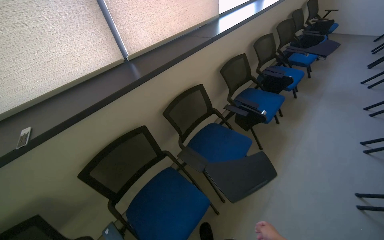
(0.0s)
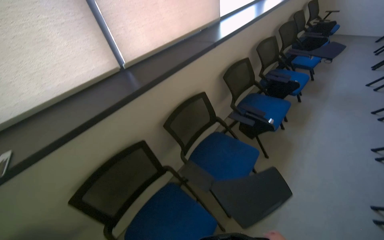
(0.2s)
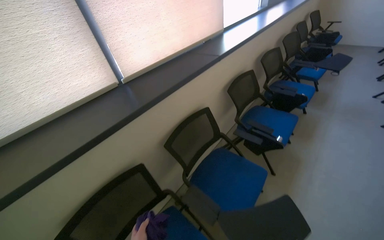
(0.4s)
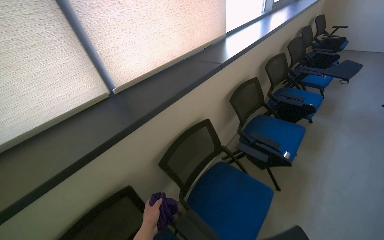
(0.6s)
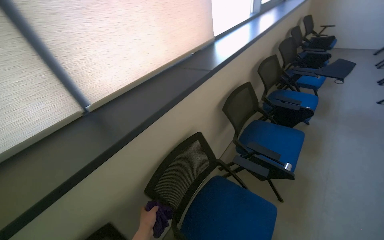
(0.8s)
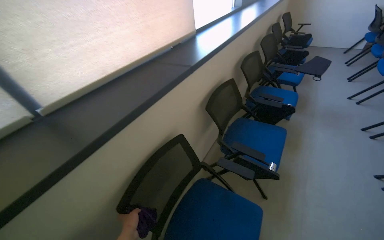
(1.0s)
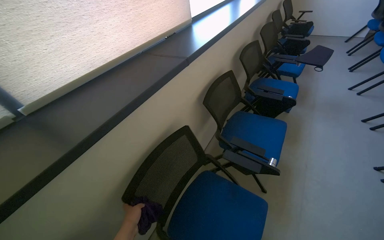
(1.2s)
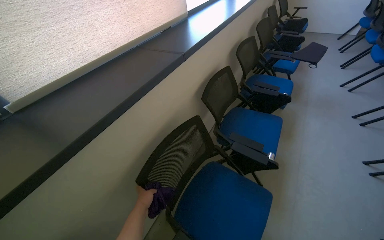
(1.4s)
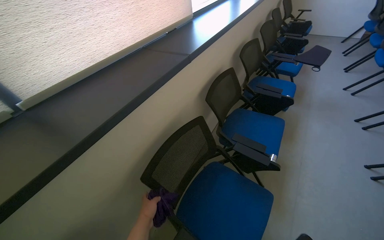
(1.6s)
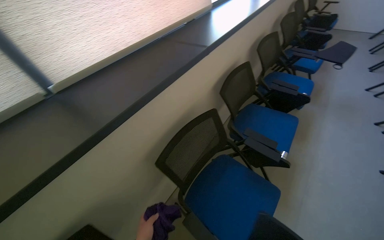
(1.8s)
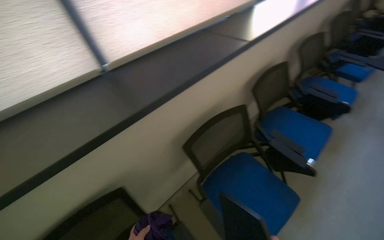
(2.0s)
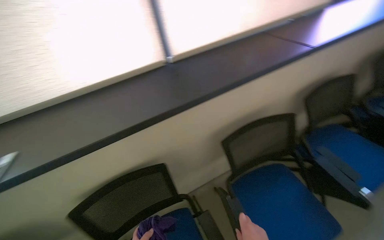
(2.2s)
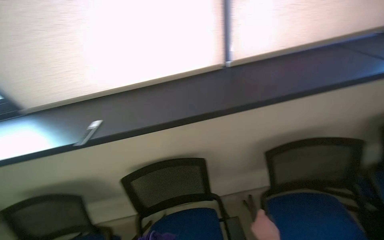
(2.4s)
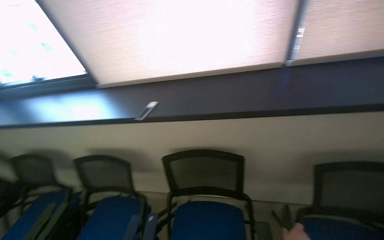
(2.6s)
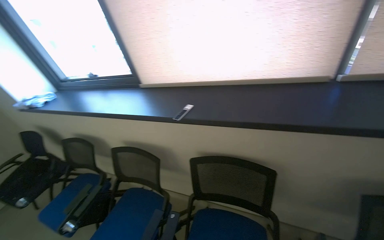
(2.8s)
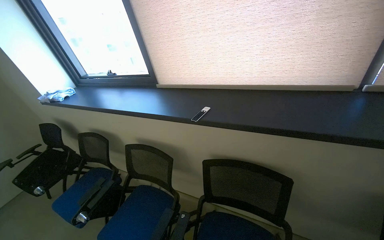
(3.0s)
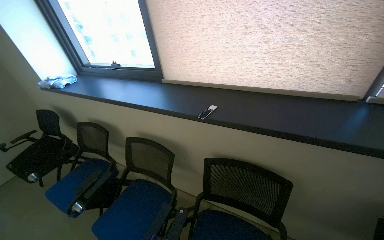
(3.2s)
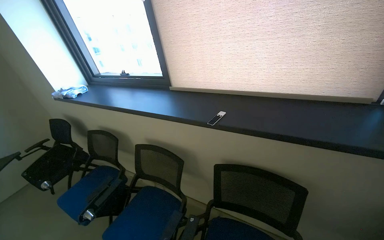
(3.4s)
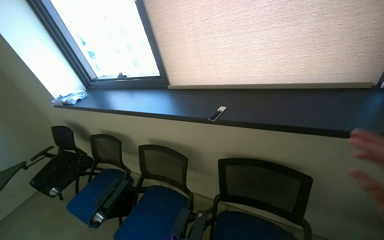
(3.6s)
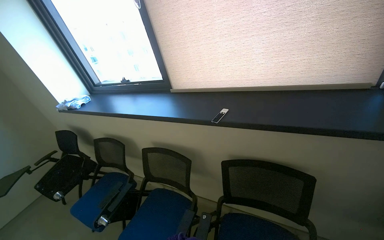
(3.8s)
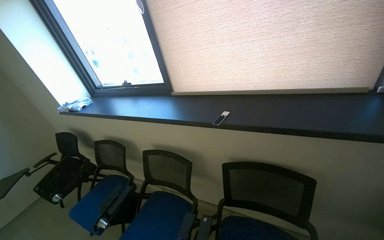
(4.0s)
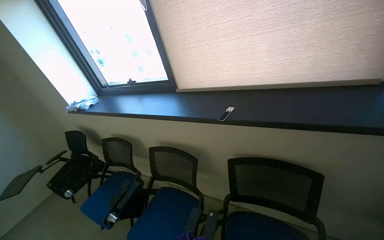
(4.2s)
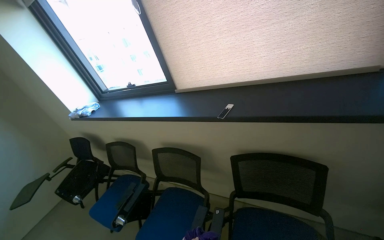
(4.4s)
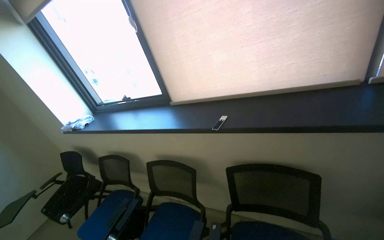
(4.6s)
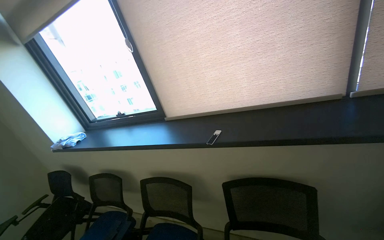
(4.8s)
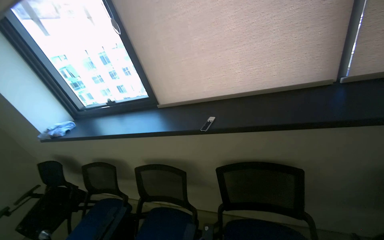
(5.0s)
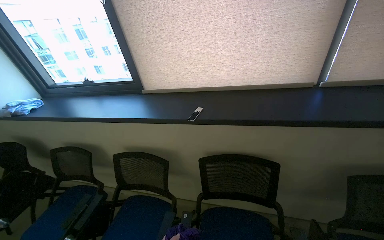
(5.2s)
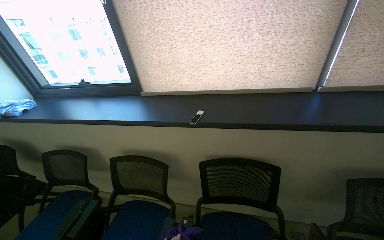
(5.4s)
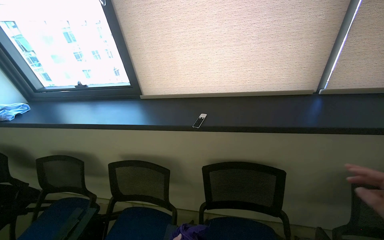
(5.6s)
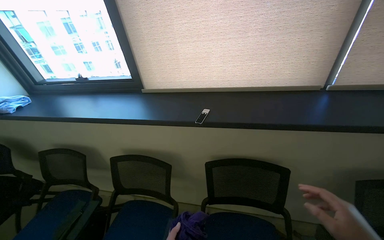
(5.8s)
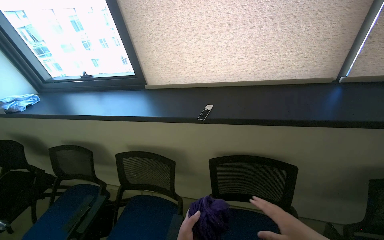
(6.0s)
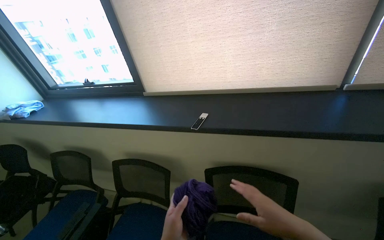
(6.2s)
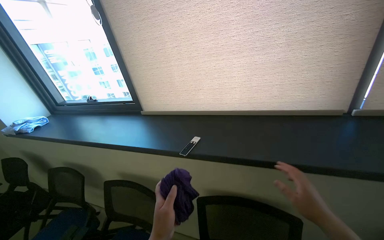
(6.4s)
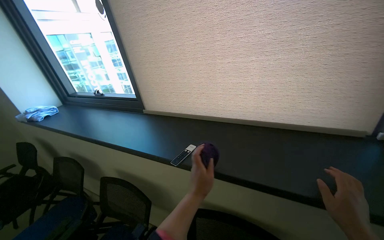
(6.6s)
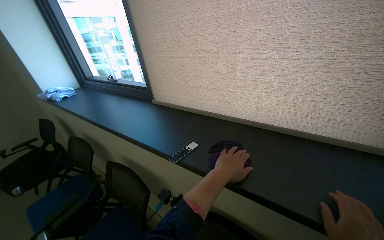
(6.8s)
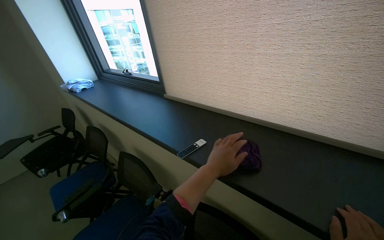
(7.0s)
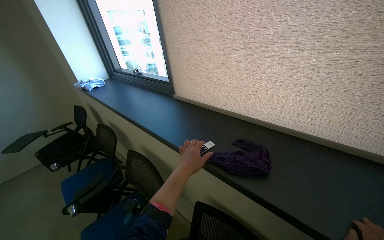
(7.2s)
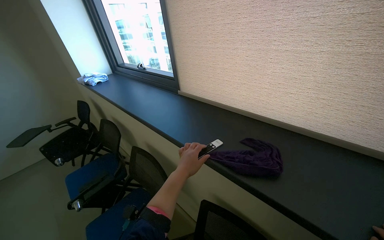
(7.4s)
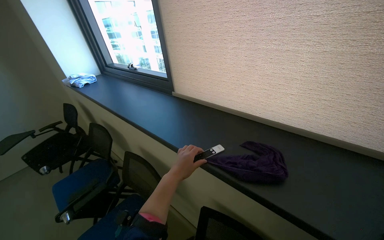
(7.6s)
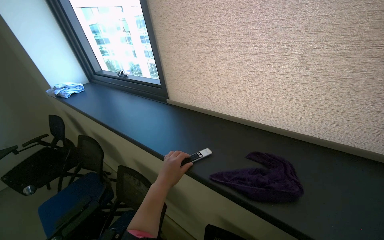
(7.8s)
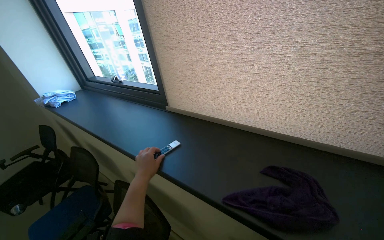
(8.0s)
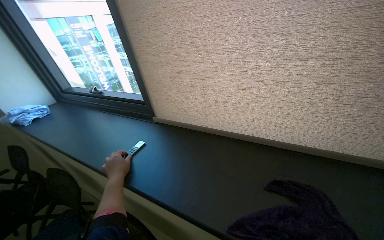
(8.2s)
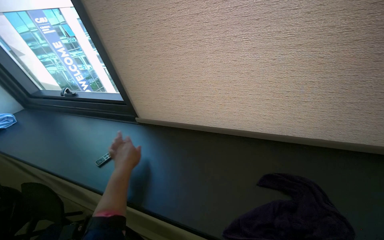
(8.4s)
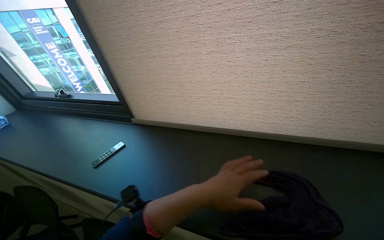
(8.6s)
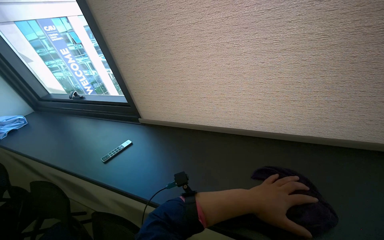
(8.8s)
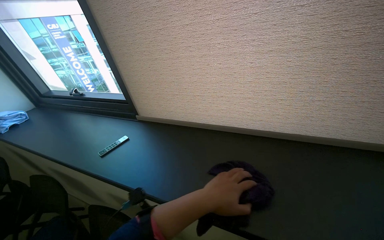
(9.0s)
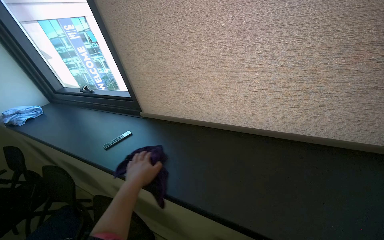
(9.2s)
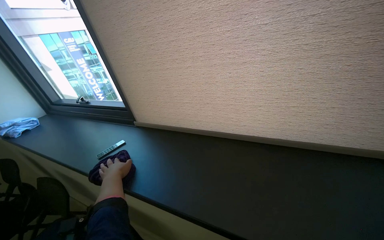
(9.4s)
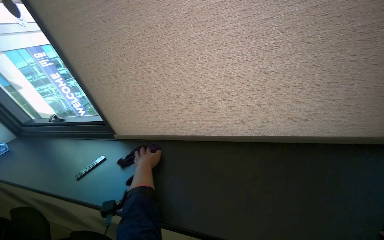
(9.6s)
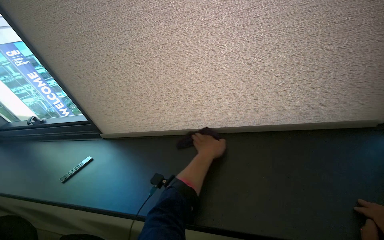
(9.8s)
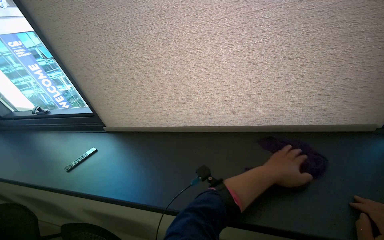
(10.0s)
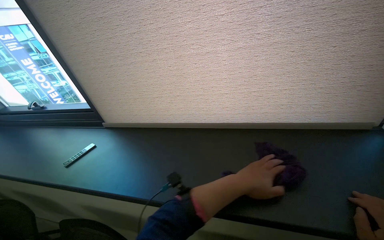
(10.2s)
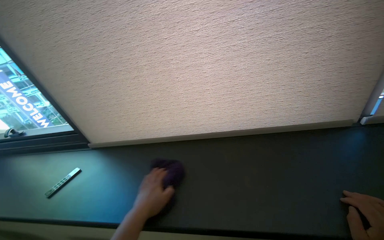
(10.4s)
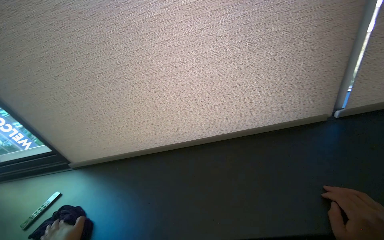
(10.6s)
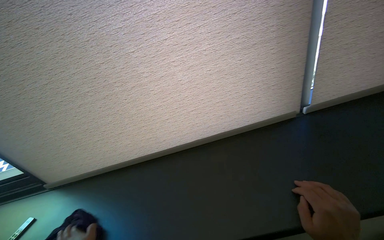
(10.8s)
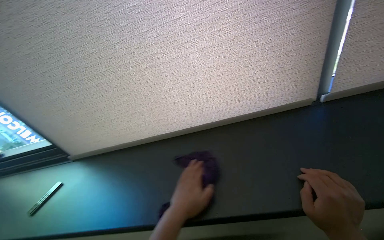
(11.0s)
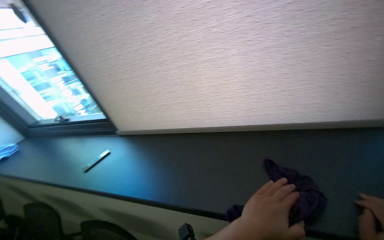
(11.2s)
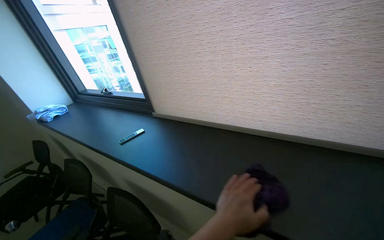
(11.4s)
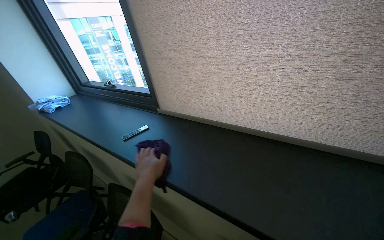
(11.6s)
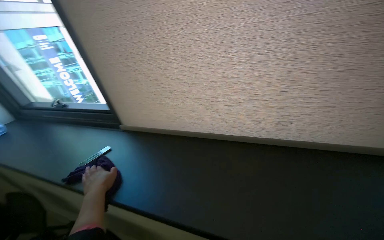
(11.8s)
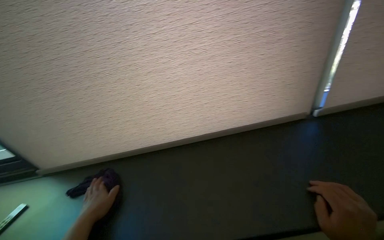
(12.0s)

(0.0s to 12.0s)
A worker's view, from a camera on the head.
Job: wiping surfaces.
The whole recording: Wiping window sill. The worker wipes the window sill and frame with a purple cloth.
0.0s - 1.6s: The head travels about 60 cm.
1.6s - 3.0s: The camera travels roughly 40 cm. The head turns to the left by approximately 80 degrees.
6.0s - 7.6s: The head turns to the left by some 25 degrees.
7.6s - 9.0s: The wearer's head swings roughly 15 degrees to the right.

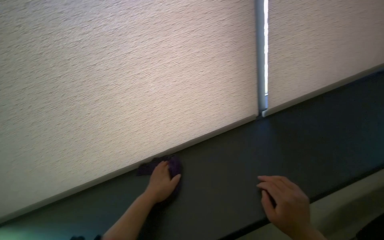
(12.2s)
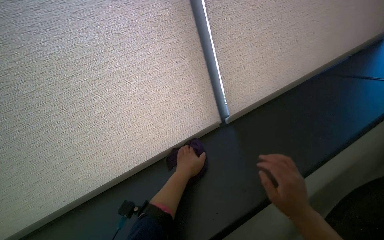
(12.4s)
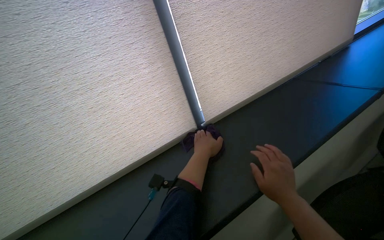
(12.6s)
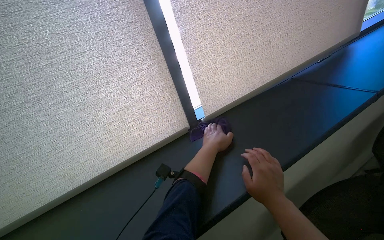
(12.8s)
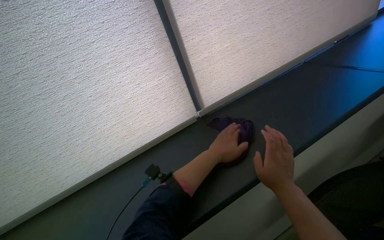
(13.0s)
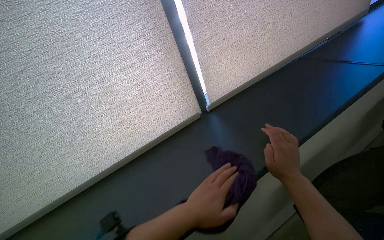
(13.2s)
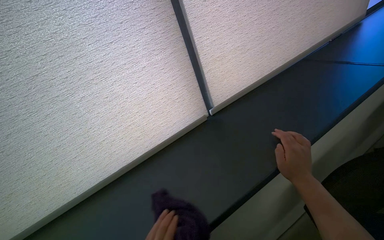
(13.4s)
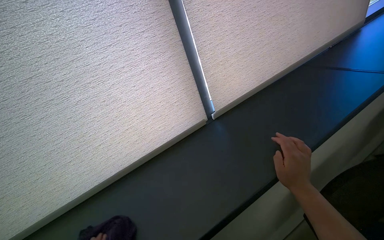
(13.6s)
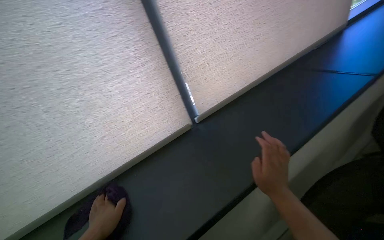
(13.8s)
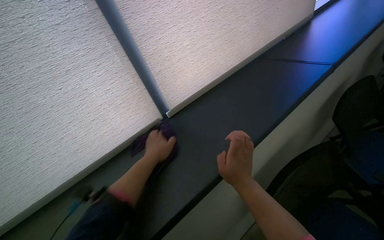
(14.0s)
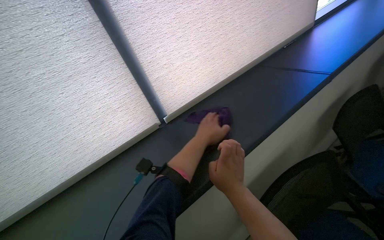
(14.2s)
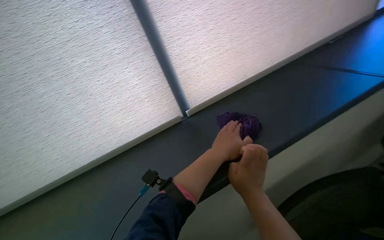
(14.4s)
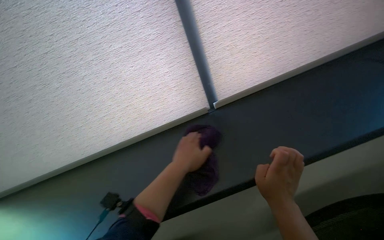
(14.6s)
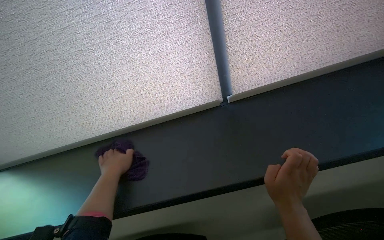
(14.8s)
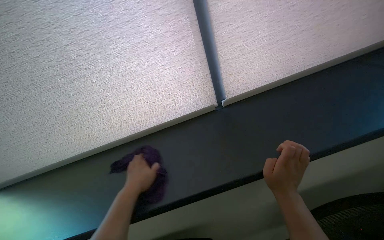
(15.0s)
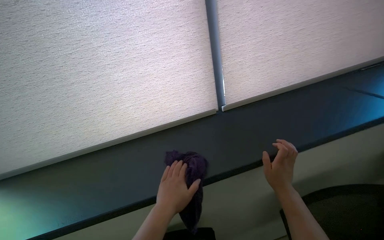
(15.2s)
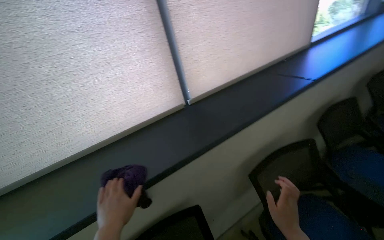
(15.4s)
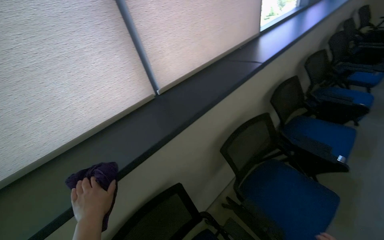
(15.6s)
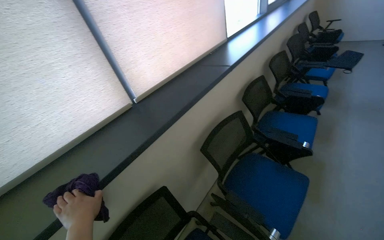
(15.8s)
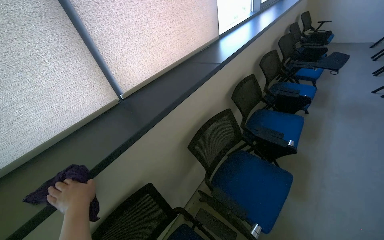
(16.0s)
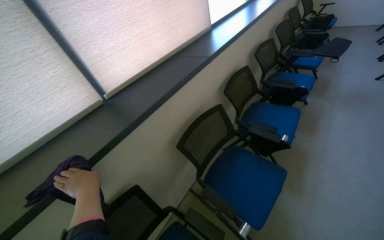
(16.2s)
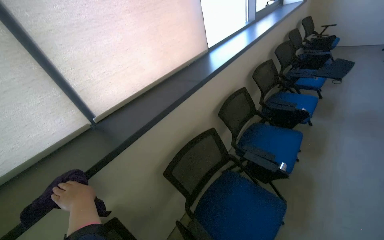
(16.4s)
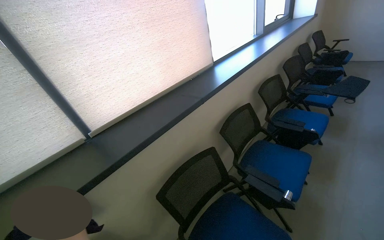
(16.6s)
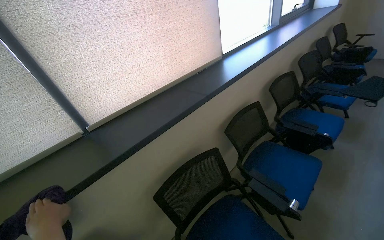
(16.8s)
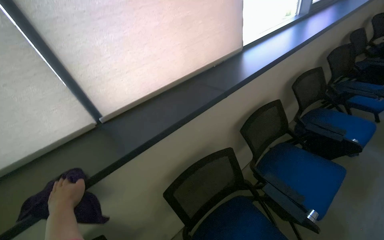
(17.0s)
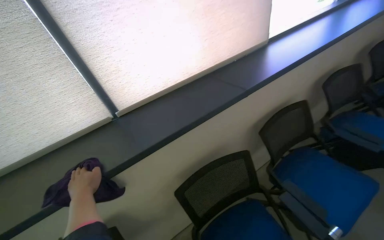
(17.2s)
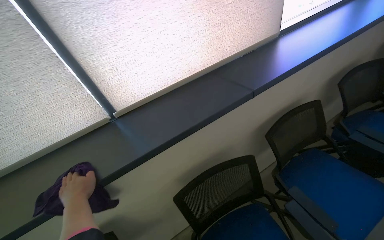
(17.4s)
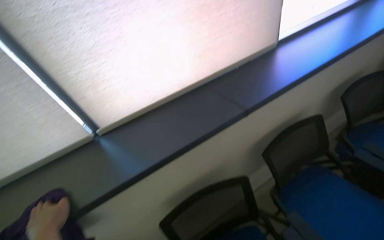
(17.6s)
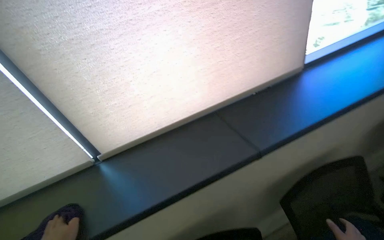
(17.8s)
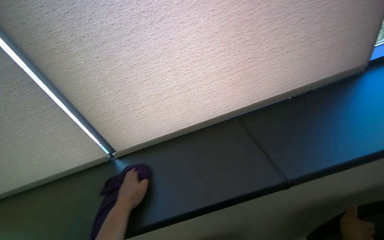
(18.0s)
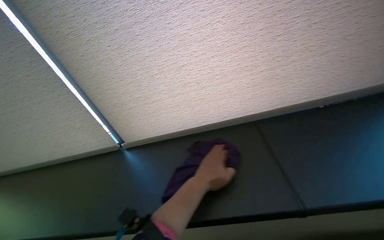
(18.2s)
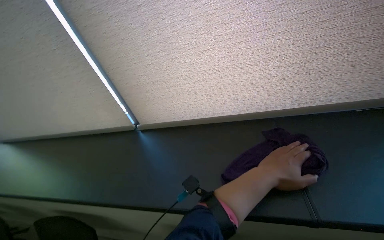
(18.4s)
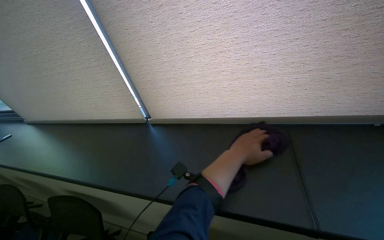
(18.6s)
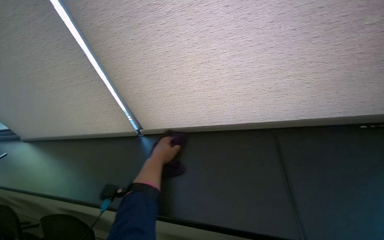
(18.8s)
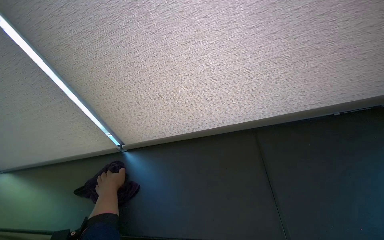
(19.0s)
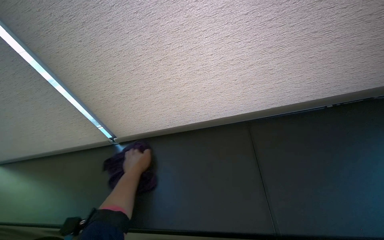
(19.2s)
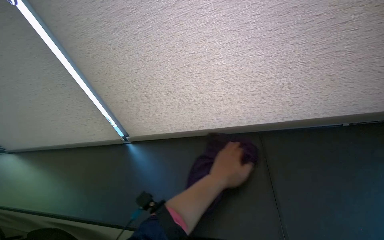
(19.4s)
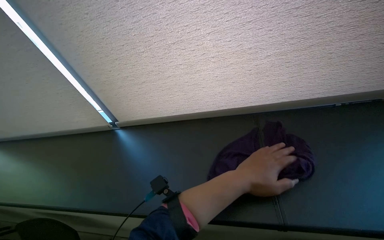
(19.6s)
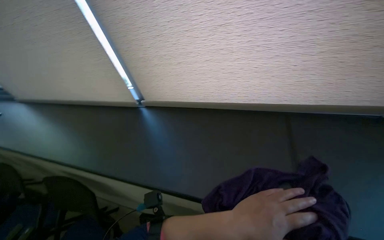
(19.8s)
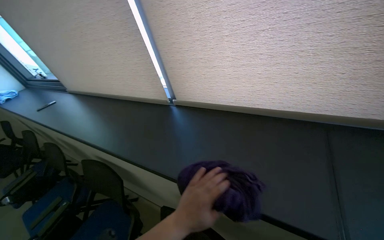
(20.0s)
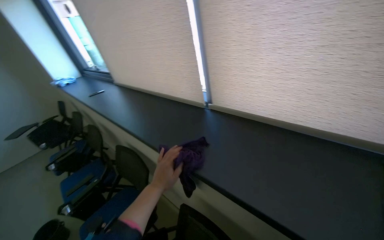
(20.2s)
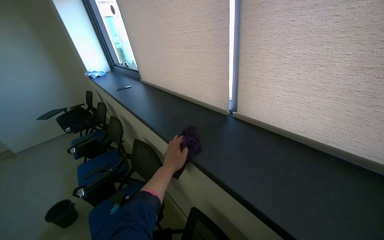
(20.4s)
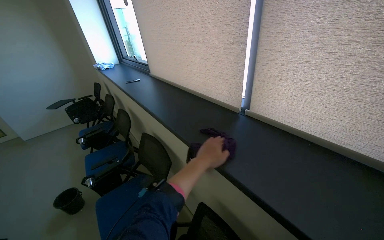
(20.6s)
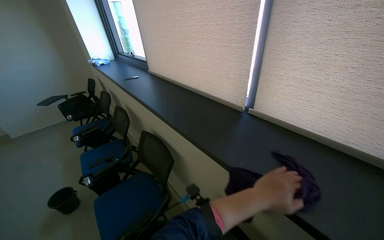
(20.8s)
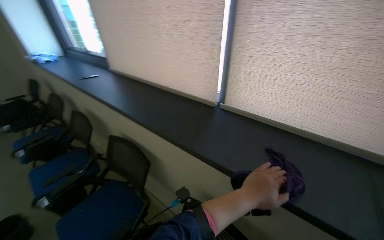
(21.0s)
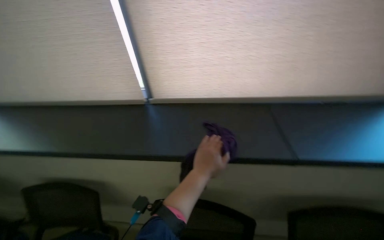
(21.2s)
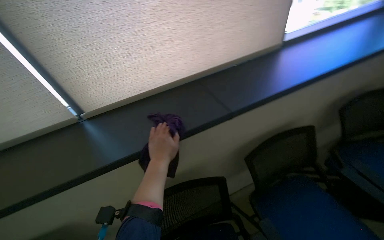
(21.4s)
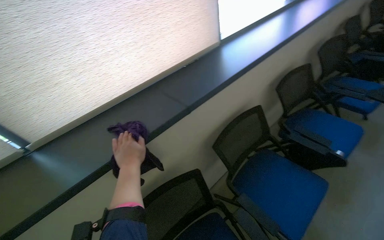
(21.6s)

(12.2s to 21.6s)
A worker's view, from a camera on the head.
Job: wiping surfaces.
The whole recording: Wiping window sill. The worker wipes the window sill and frame with a purple cloth.
17.0s - 18.4s: The head travels about 50 cm. The head rotates roughly 45 degrees to the left.
18.4s - 20.0s: The wearer looks some 20 degrees further to the left.
20.0s - 21.6s: The wearer's head swings some 65 degrees to the right.
